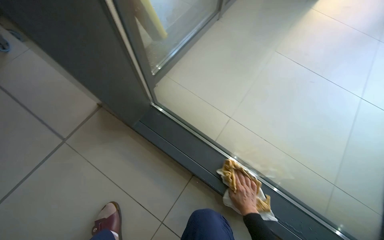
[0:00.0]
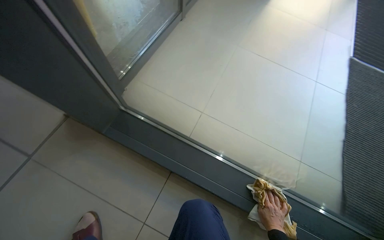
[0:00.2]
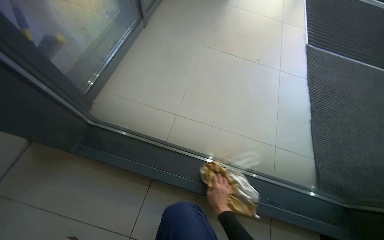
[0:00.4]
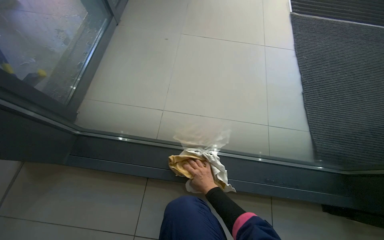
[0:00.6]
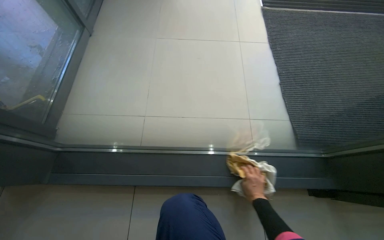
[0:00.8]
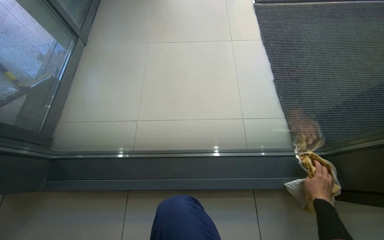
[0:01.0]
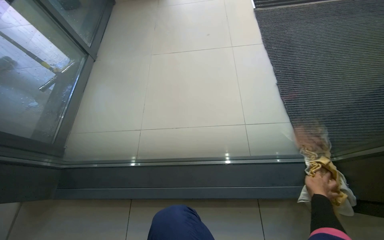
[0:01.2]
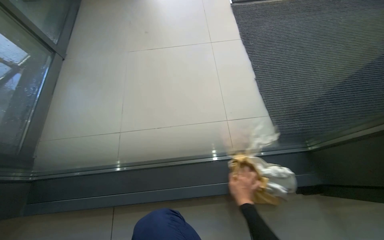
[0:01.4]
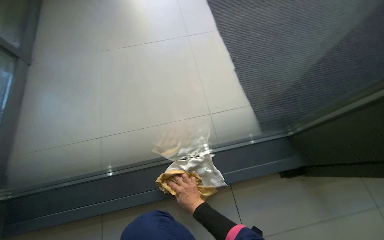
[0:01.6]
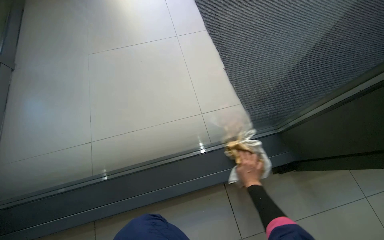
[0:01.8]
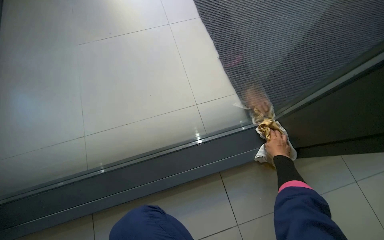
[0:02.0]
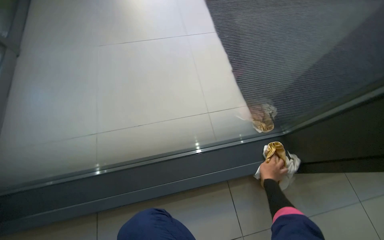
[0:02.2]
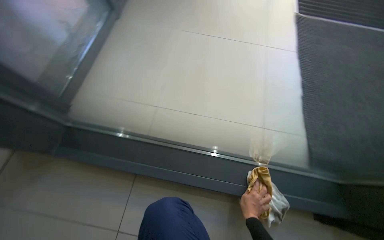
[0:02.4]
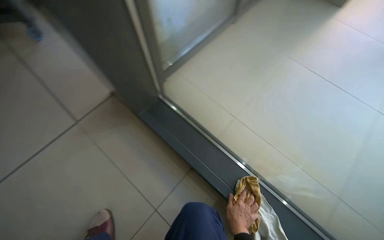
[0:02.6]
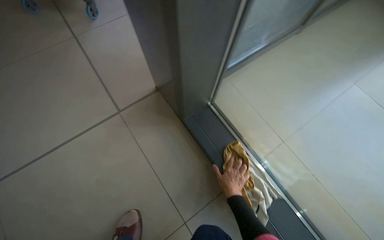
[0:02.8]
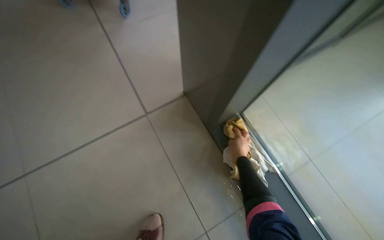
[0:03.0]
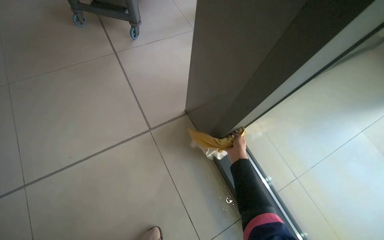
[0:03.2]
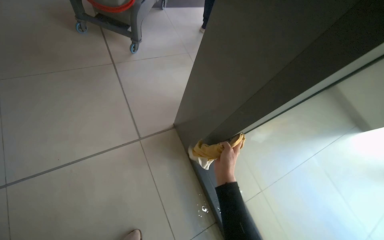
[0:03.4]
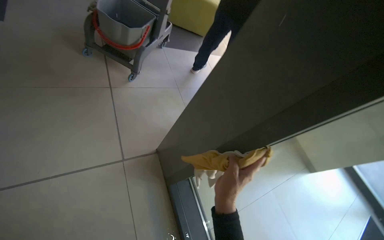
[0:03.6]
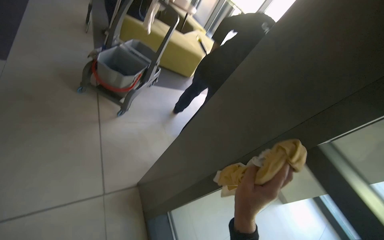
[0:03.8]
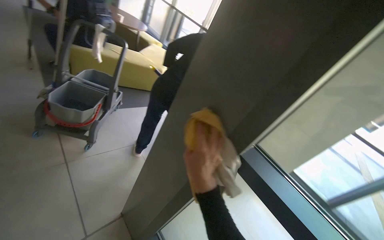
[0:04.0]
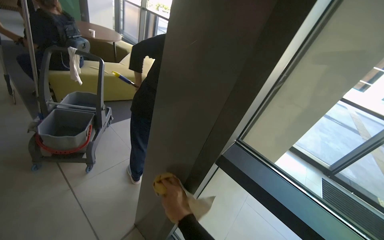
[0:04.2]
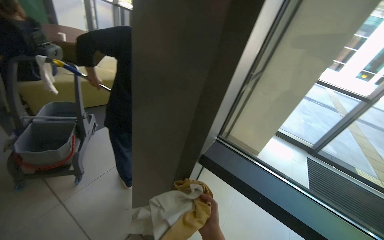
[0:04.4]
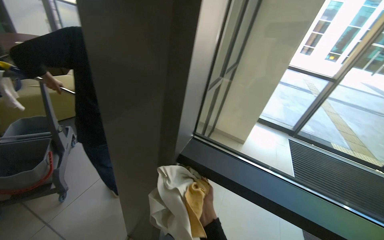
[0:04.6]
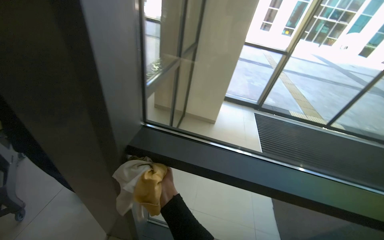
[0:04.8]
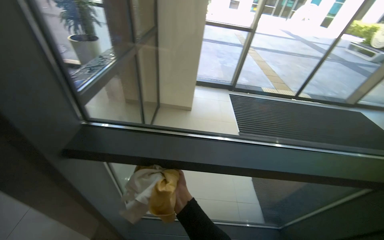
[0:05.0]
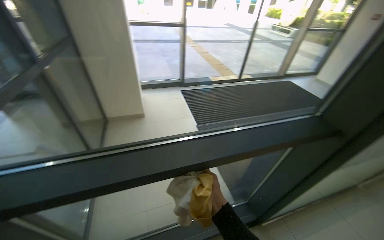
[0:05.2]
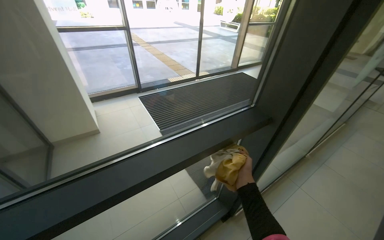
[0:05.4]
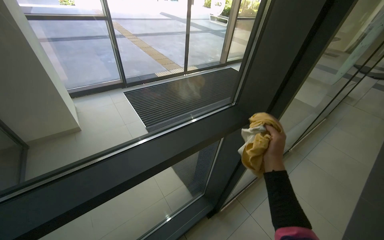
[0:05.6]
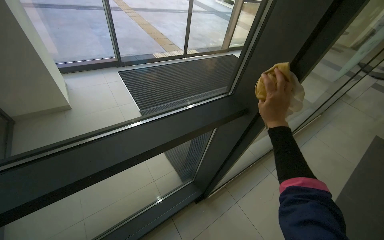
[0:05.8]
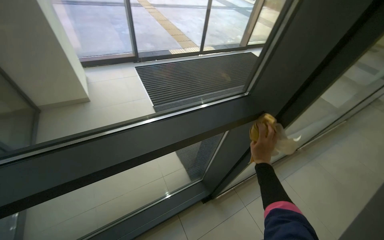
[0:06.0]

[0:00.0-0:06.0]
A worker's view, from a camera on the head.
Job: cleaning windows.
The whole recording: Wiping glass door frames. The worker wipes the frames of the glass door with a cloth.
0:00.0 to 0:01.6: The camera travels about 50 cm. The head rotates approximately 45 degrees to the right.
0:03.0 to 0:04.4: The head travels some 70 cm. The wearer's head swings some 40 degrees to the right. The wearer looks roughly 25 degrees further upward.
0:04.4 to 0:06.0: The wearer moves approximately 80 cm. The head turns to the right by approximately 60 degrees. The view tips downward by approximately 20 degrees.

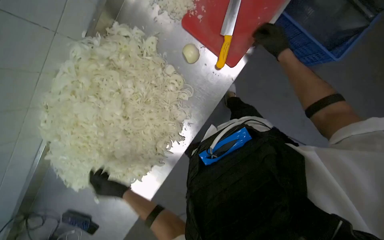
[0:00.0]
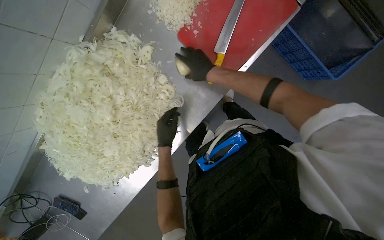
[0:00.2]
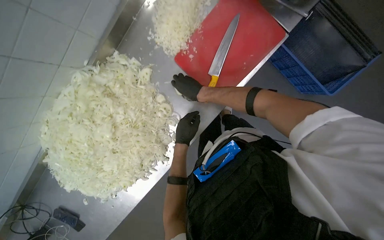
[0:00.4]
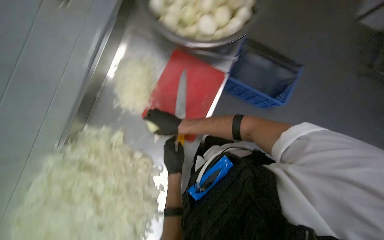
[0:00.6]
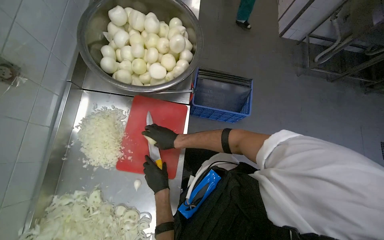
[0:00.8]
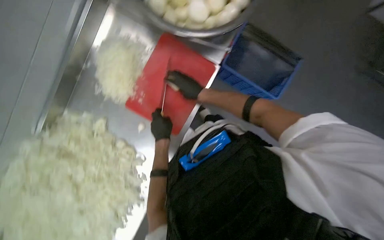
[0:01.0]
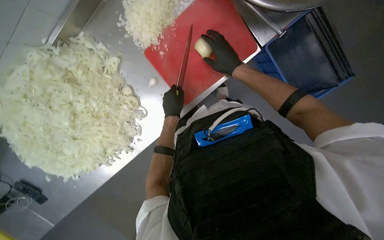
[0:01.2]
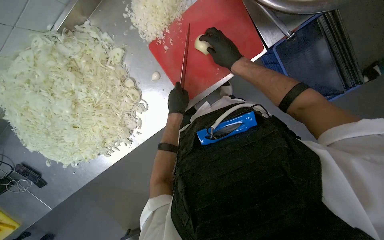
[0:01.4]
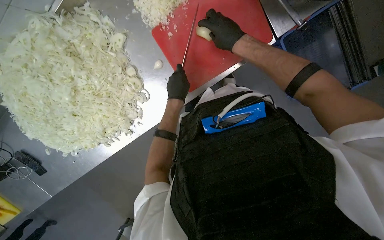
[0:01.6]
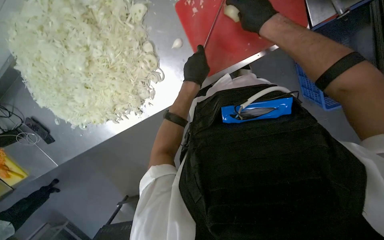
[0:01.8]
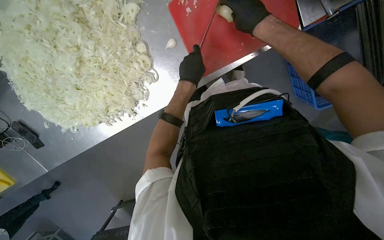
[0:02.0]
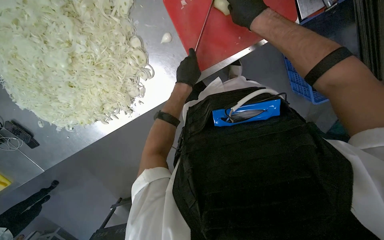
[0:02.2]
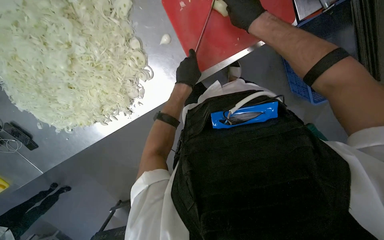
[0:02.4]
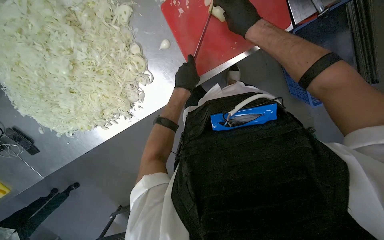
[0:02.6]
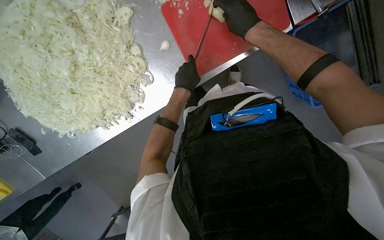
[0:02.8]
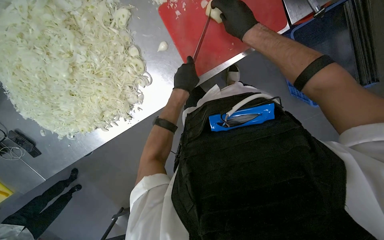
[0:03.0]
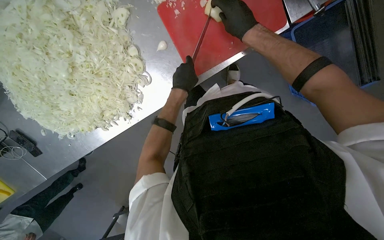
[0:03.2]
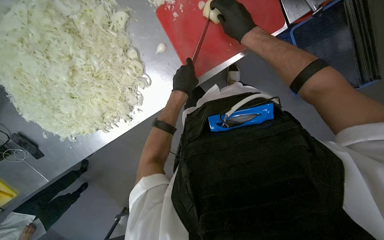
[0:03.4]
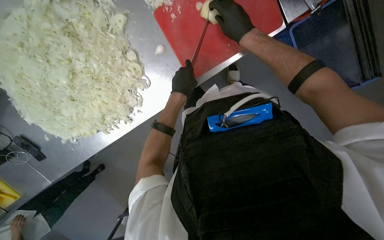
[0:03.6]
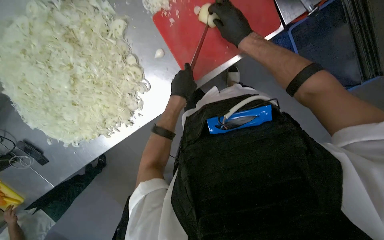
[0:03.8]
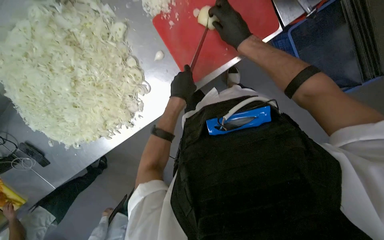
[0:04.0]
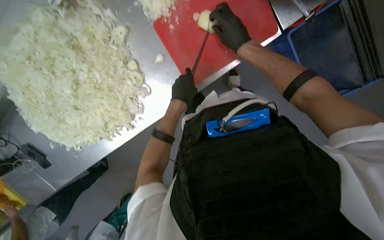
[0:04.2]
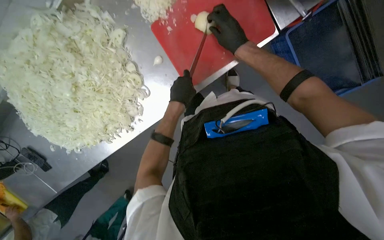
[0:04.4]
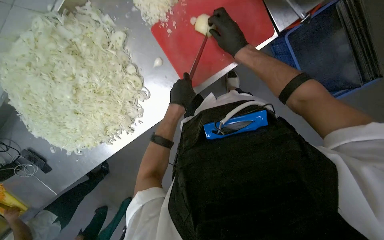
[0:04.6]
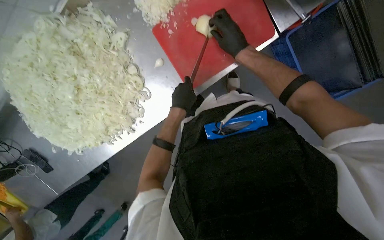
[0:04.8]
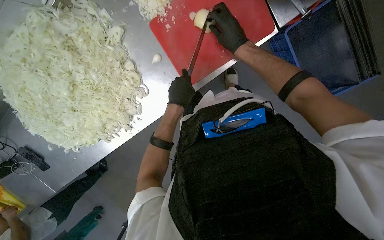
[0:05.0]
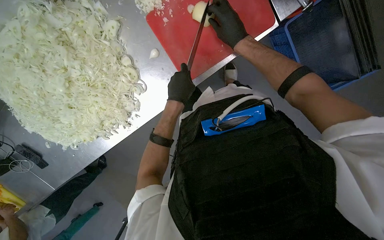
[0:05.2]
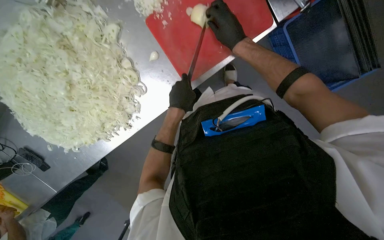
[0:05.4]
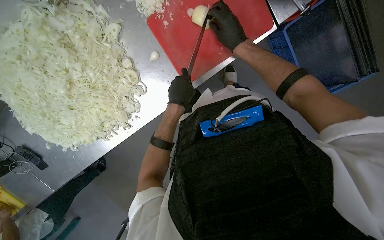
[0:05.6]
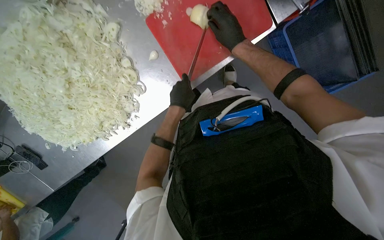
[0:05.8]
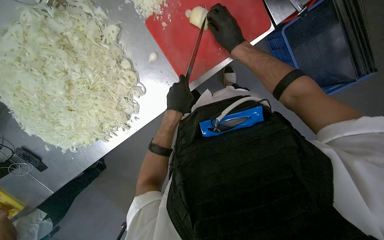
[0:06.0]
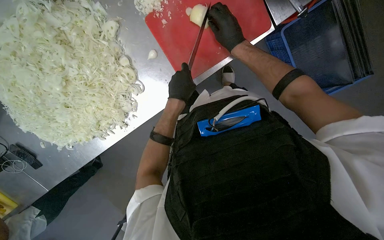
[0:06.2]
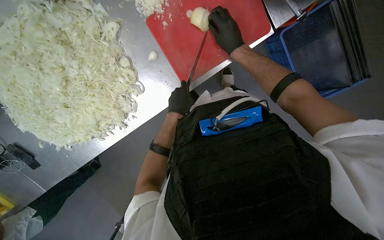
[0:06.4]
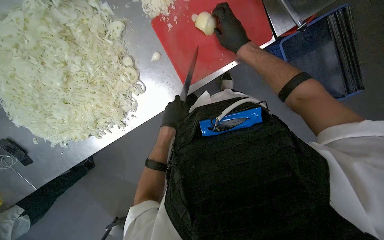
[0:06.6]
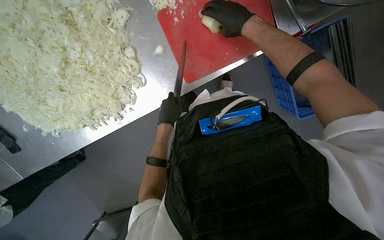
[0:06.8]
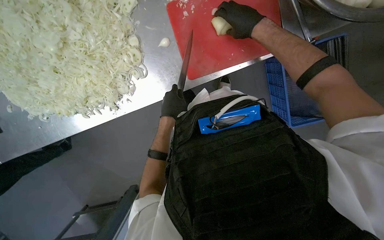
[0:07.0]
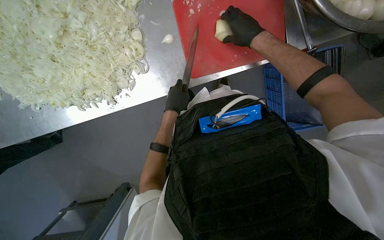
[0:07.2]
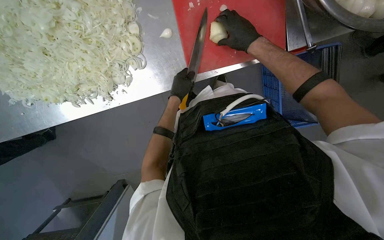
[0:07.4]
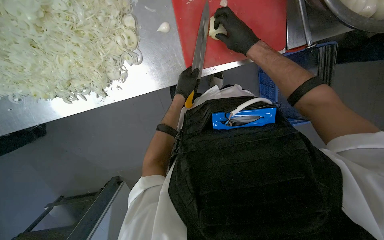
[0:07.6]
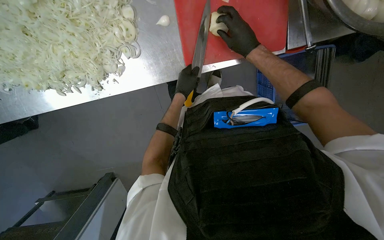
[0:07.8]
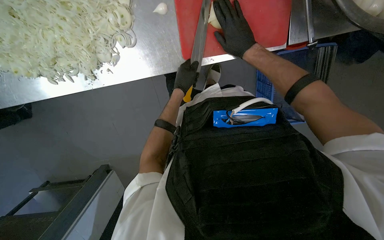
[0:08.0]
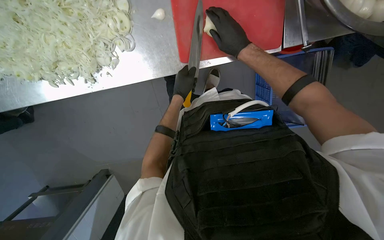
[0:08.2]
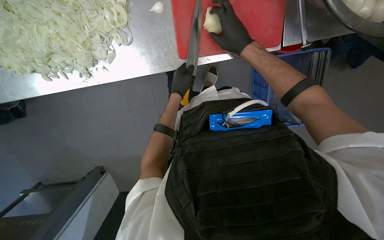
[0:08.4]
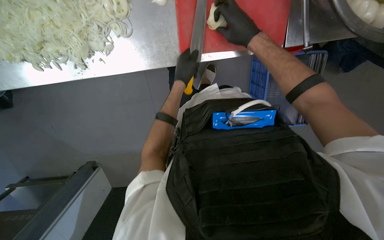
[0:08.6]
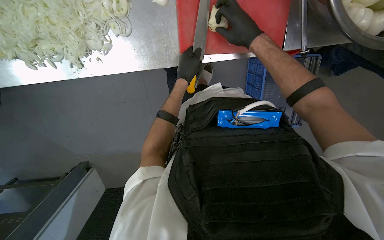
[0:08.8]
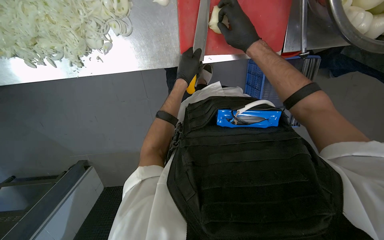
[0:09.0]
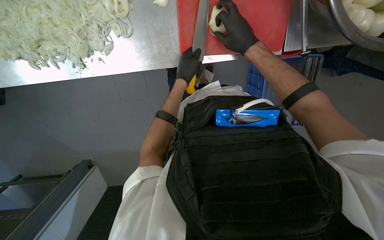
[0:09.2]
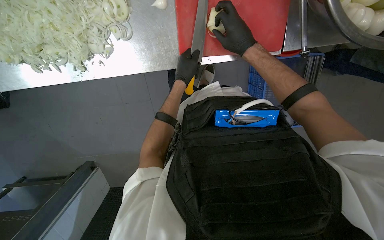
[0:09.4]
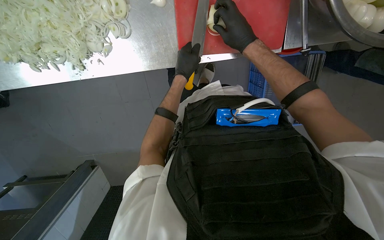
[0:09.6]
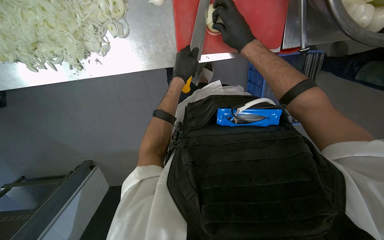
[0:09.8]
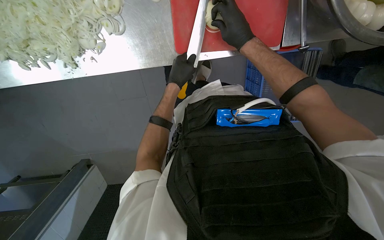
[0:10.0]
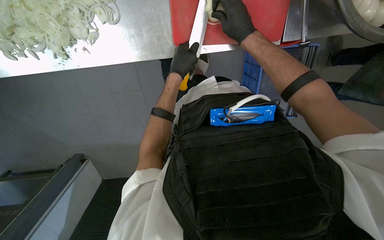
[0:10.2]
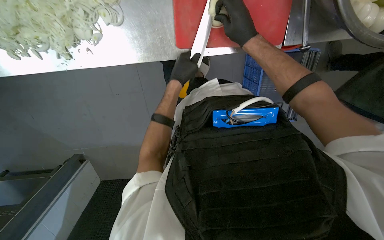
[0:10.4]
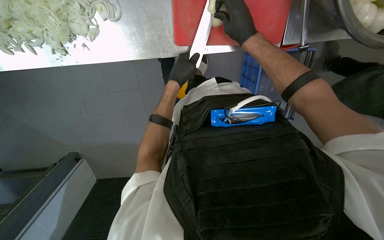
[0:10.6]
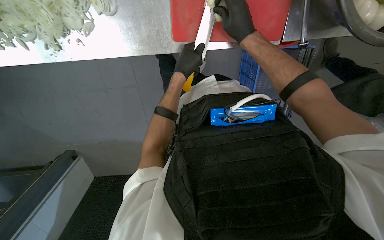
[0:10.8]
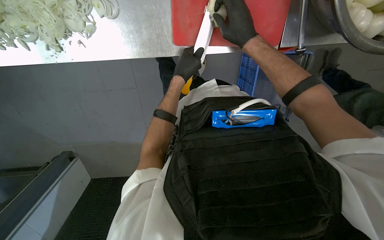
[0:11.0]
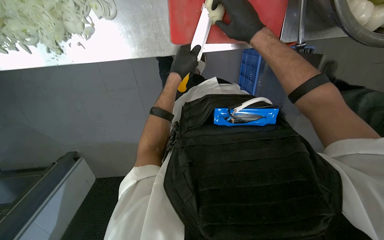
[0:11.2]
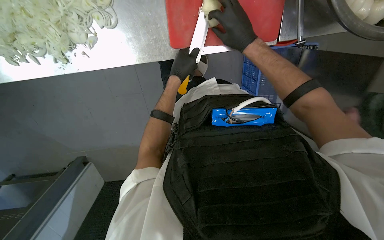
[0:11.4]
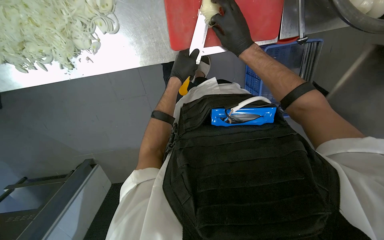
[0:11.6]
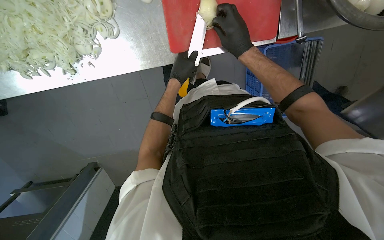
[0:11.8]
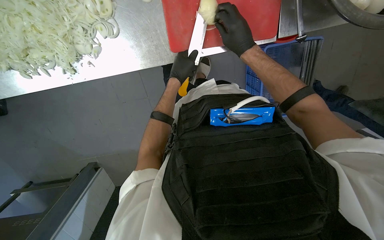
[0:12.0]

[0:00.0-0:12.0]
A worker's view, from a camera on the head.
Job: preparing food.
The whole recording: Preparing onions on cutting board. The worker continues mincing onions on a red cutting board with a knife.
0:01.6 to 0:06.0: The hands make small movements and keep their place.
0:06.0 to 0:07.6: The left hand shifts about 15 cm farther from the camera.
0:07.6 to 0:10.4: The hands are busy where they are.
0:10.4 to 0:12.0: The hands make small movements and keep their place.

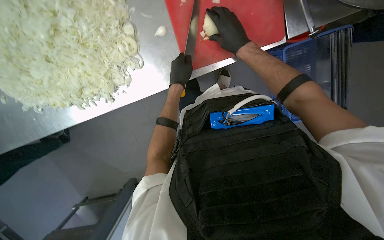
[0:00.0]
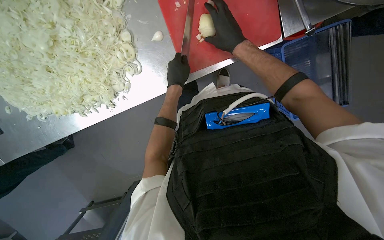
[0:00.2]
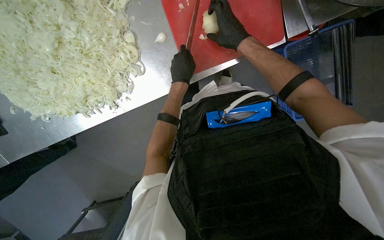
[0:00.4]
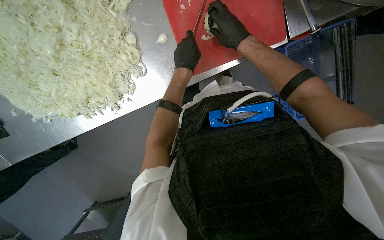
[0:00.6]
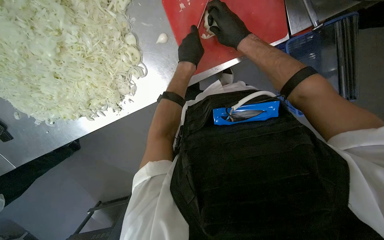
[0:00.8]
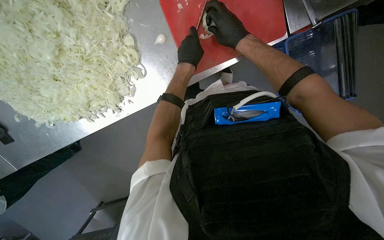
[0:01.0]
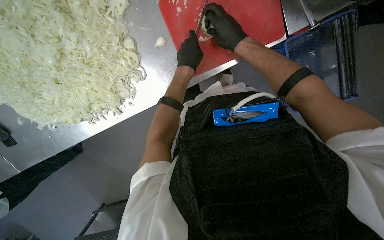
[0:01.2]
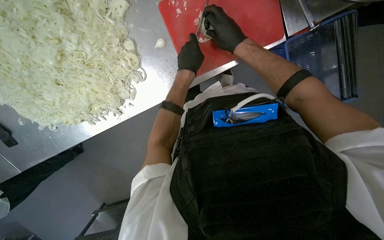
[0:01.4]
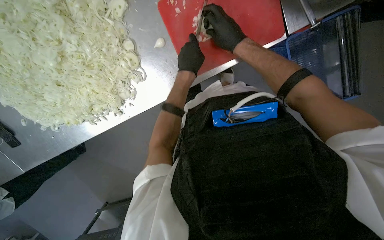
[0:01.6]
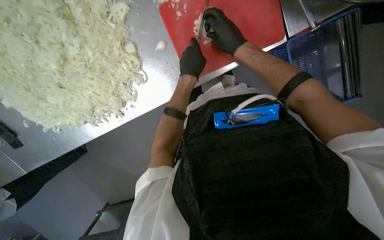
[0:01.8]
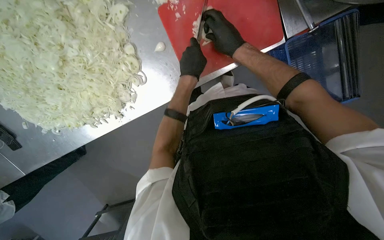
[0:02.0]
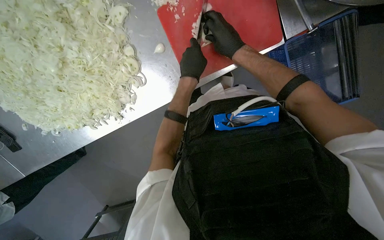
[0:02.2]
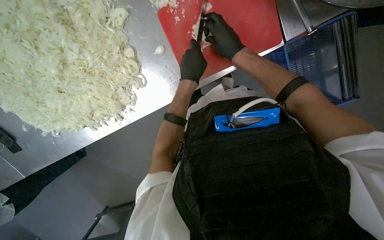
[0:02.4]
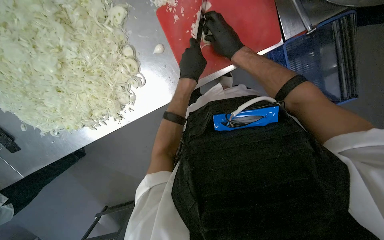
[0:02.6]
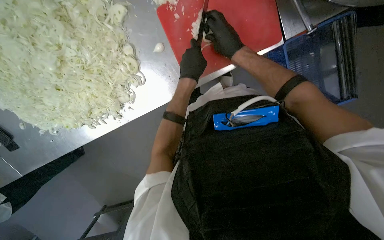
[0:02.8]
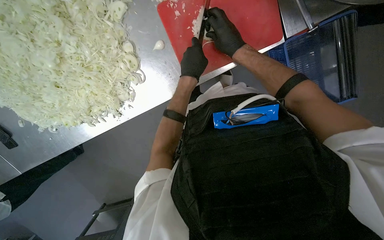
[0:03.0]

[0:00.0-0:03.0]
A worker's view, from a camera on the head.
Job: preparing food.
The whole recording: Preparing onions on cutting board. The worker continues mincing onions on a red cutting board with a knife.
0:01.6 to 0:03.0: The hands make small movements and keep their place.
